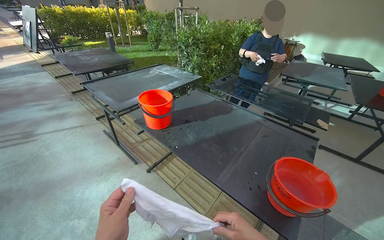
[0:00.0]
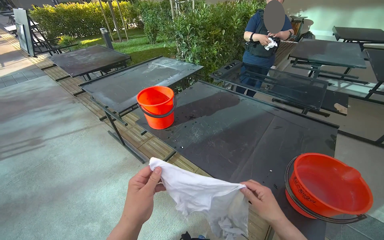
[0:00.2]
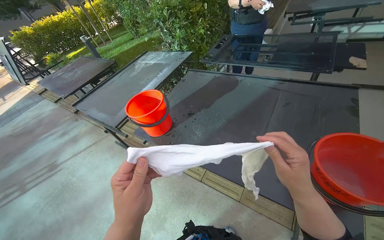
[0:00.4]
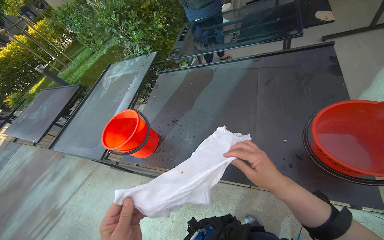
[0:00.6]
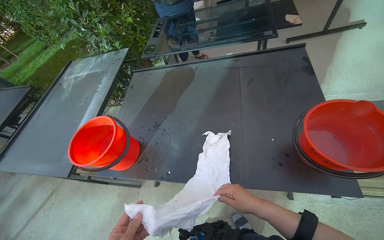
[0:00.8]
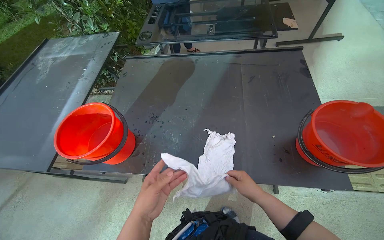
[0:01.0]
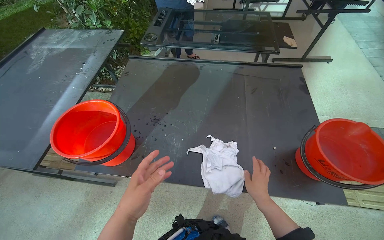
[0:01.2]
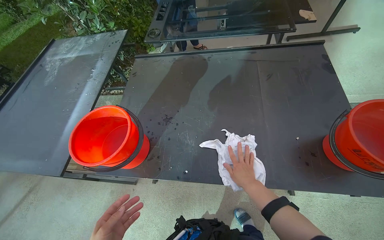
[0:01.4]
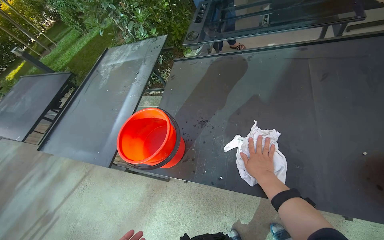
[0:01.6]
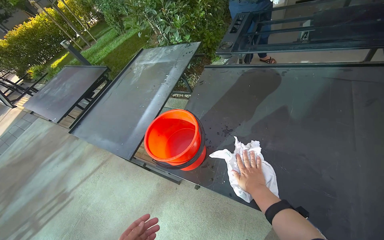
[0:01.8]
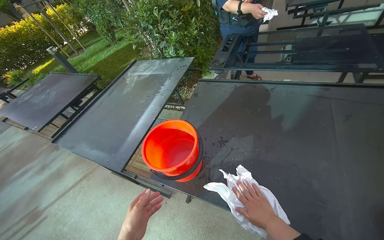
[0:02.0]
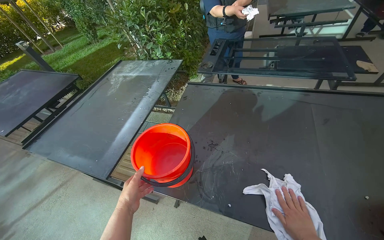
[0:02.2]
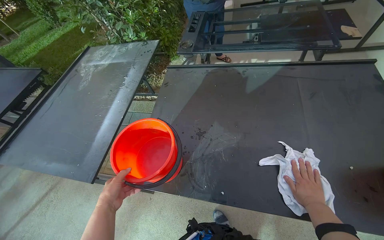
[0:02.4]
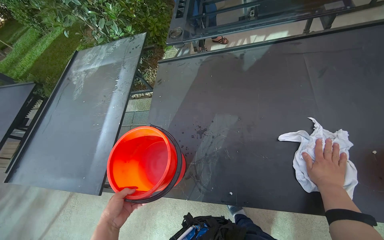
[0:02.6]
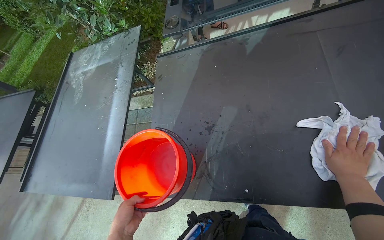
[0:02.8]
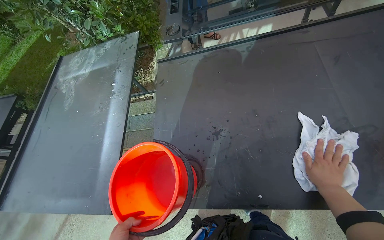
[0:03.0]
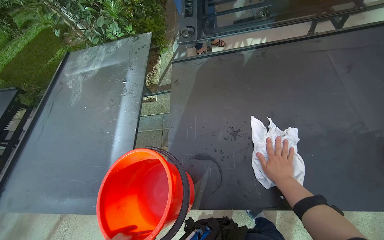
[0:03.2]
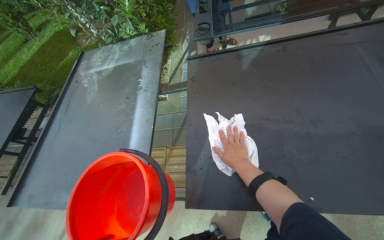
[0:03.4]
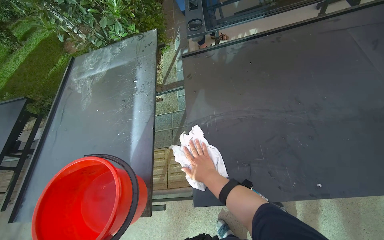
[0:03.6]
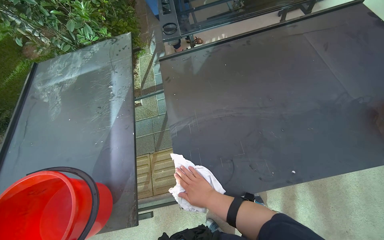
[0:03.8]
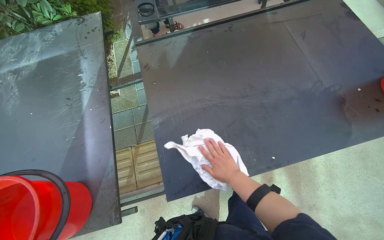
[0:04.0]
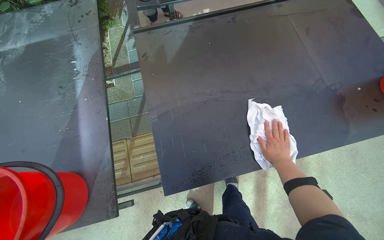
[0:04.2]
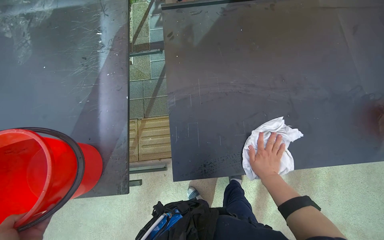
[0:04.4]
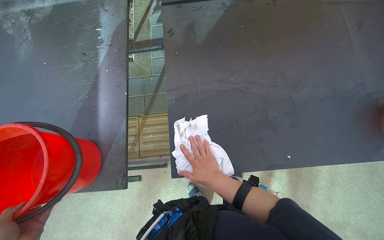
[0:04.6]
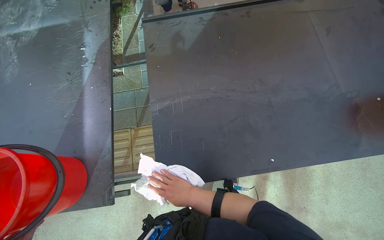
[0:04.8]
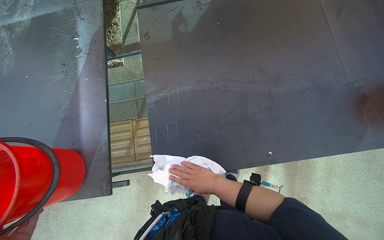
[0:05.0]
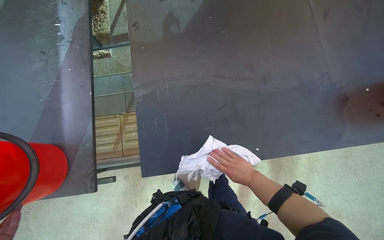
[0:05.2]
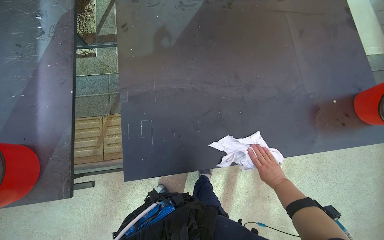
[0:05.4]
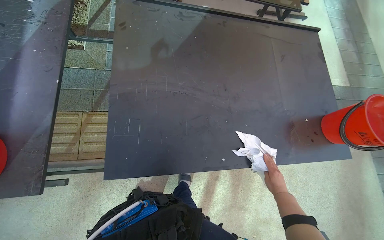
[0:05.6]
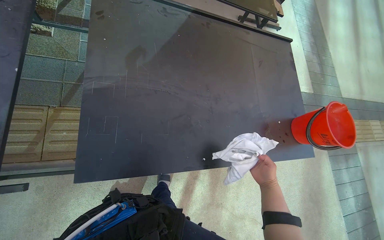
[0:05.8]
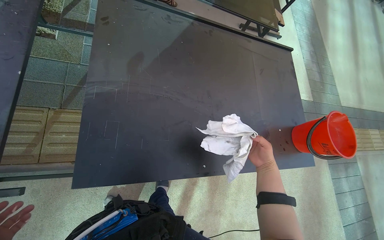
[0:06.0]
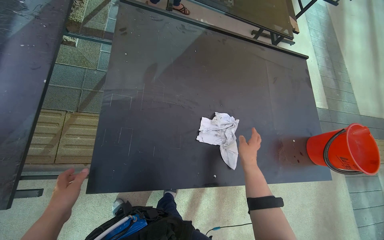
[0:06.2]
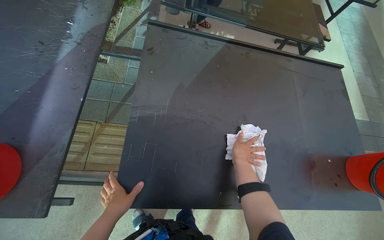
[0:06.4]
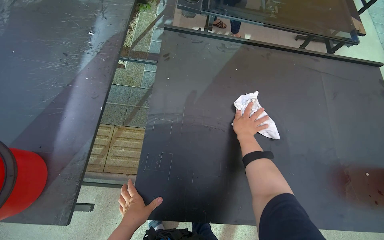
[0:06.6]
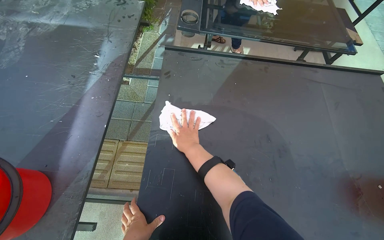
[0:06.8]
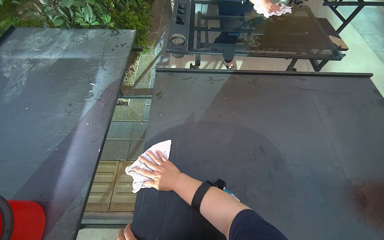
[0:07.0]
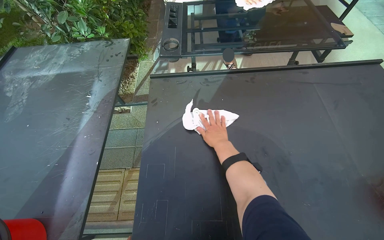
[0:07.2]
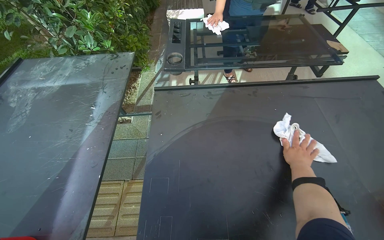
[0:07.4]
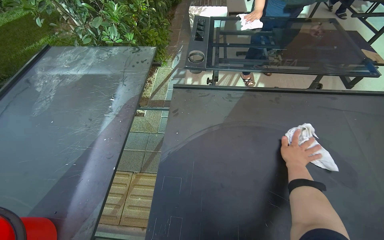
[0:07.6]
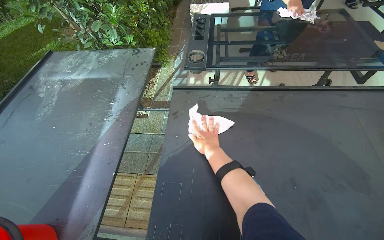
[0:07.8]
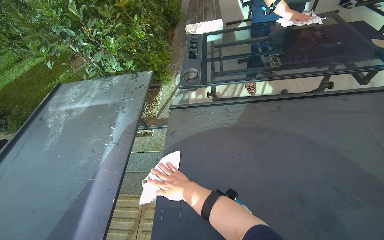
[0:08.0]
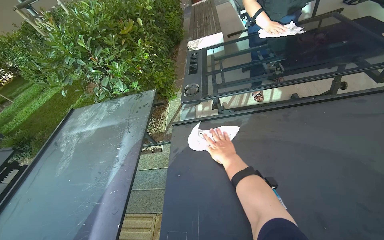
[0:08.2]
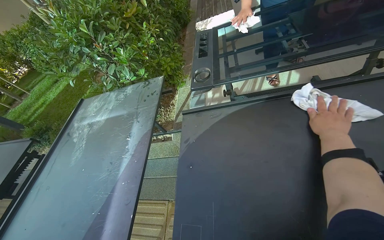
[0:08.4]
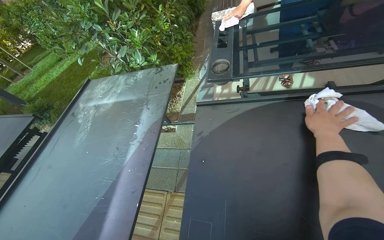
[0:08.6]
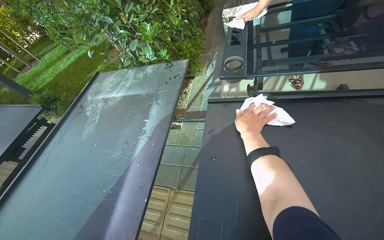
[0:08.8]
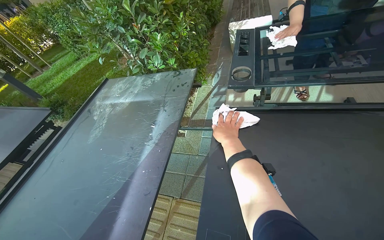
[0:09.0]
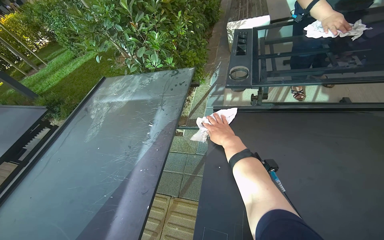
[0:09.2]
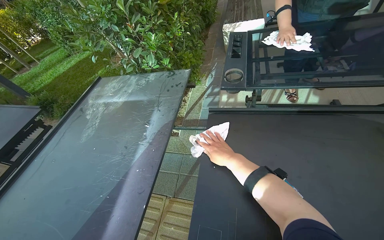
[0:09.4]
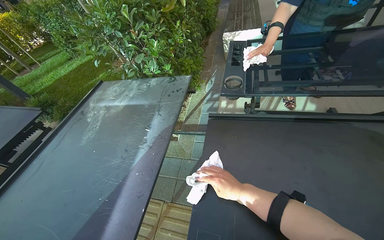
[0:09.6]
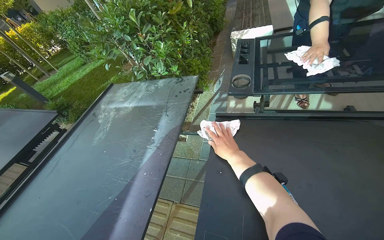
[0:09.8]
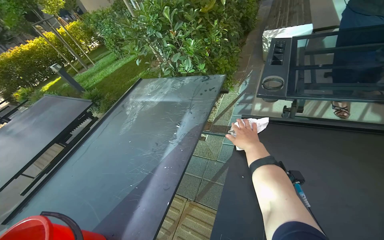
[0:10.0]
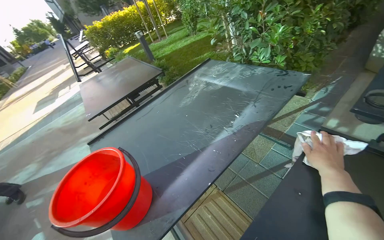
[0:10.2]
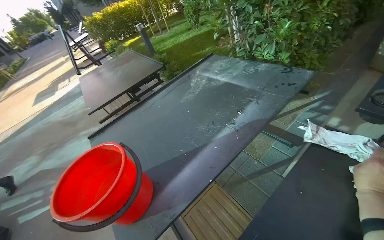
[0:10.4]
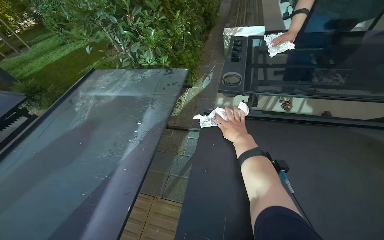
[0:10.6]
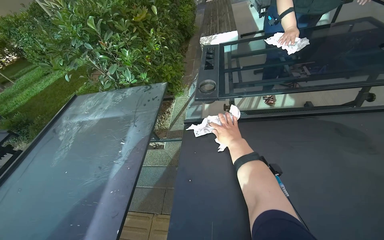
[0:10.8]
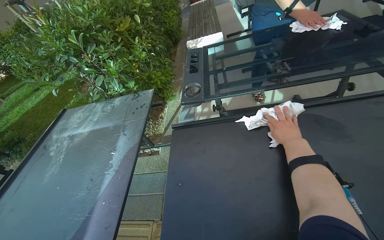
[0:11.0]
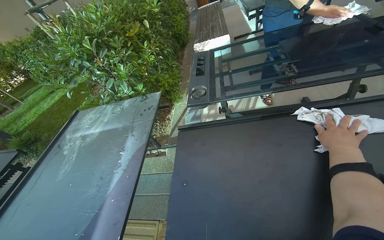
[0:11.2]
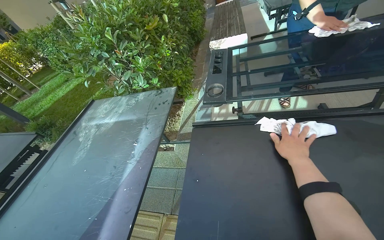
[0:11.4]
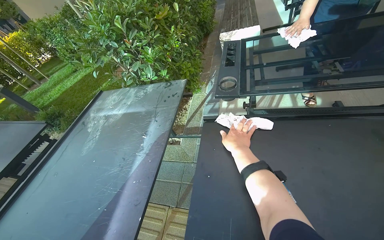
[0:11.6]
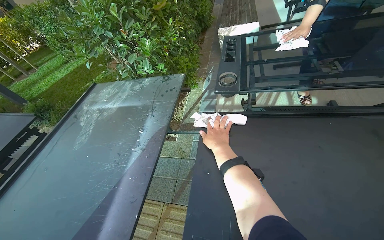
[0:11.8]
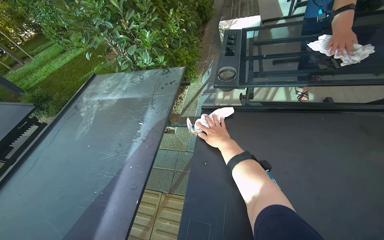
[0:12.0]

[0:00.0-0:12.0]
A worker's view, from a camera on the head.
Job: wiping surfaces.
The whole recording: Wiping table surface. The worker wipes the table surface with a white cloth, occasionally wringing it into a red bucket.
0:00.0 to 0:01.6: The head travels some 60 cm. The camera pitches downward, by roughly 15 degrees. Everything in view rotates some 35 degrees counterclockwise.
0:01.6 to 0:03.0: The right hand goes down the picture and returns, approximately 10 cm each way.
0:03.0 to 0:04.4: The camera is aimed roughly 15 degrees further to the right. The right hand moves left and right over some 30 cm, changing direction 2 times.
0:04.4 to 0:06.0: The view swings roughly 20 degrees to the right. The right hand reaches roughly 15 cm to the left, then returns.
0:06.0 to 0:07.6: The view pans to the left by about 25 degrees. The view tilts approximately 15 degrees upward. The right hand reaches roughly 50 cm to the left, then returns.
0:07.6 to 0:09.0: The camera sweeps to the left, by some 15 degrees. The right hand goes left and right, roughly 40 cm each way, reversing 2 times.
0:09.0 to 0:10.4: The head rotates about 35 degrees to the left.
0:10.4 to 0:12.0: The wearer looks roughly 30 degrees further to the right.

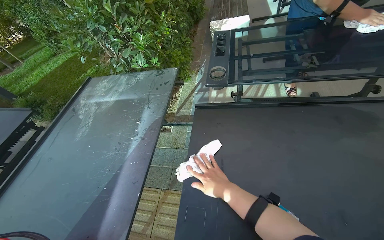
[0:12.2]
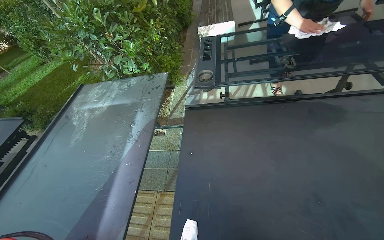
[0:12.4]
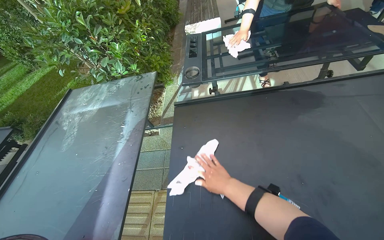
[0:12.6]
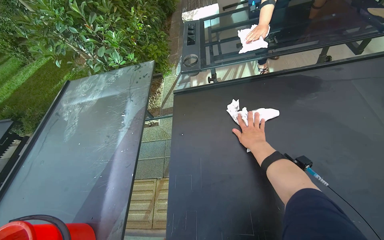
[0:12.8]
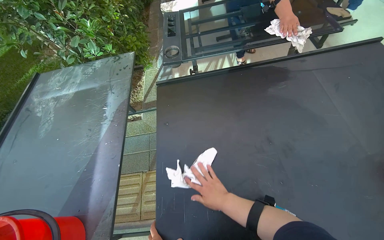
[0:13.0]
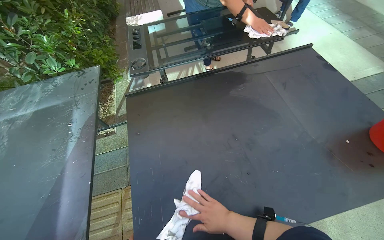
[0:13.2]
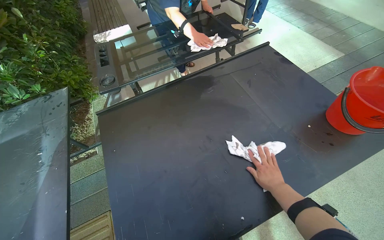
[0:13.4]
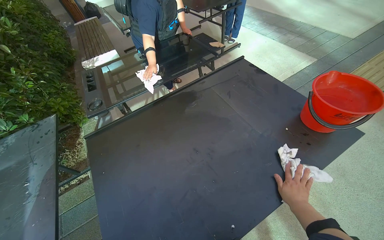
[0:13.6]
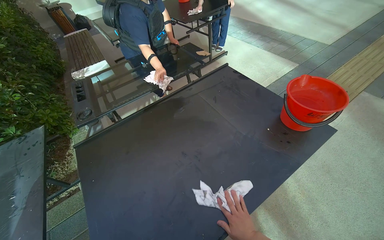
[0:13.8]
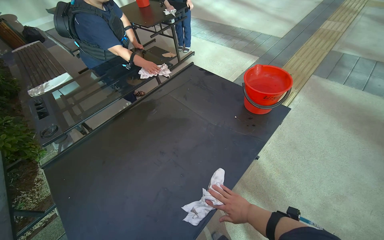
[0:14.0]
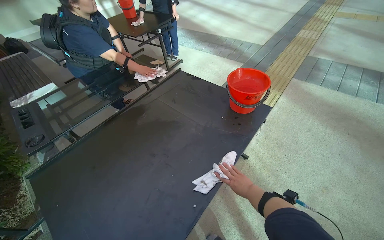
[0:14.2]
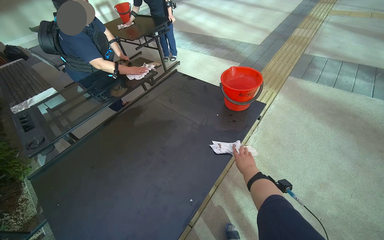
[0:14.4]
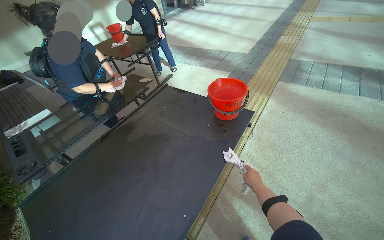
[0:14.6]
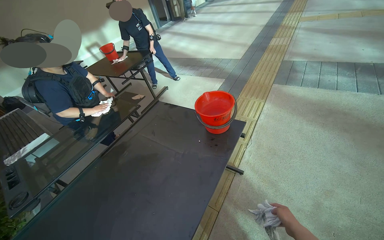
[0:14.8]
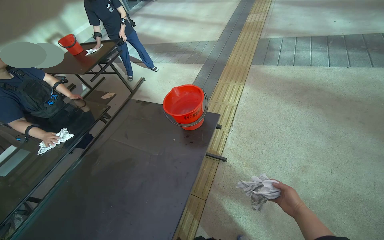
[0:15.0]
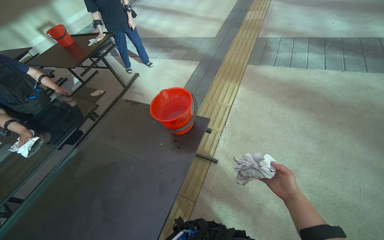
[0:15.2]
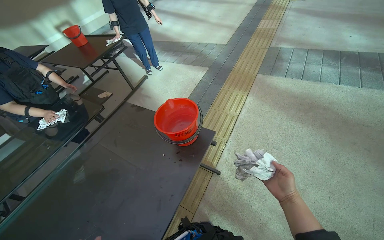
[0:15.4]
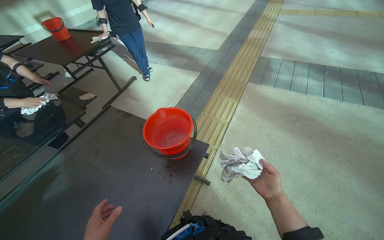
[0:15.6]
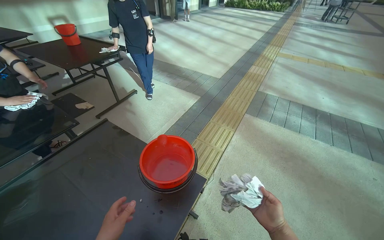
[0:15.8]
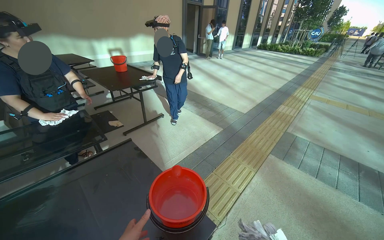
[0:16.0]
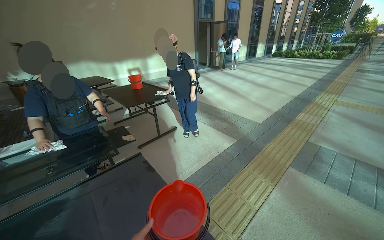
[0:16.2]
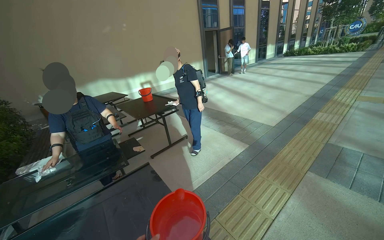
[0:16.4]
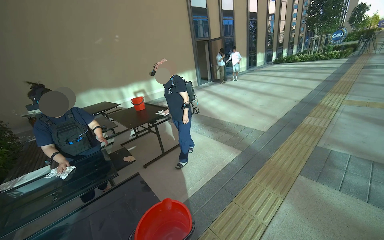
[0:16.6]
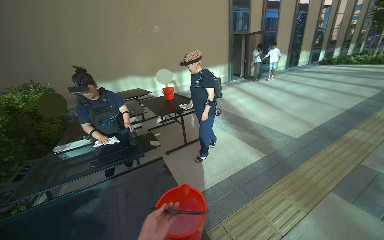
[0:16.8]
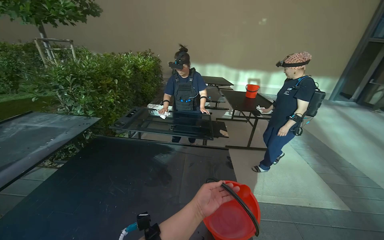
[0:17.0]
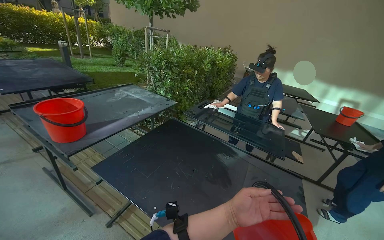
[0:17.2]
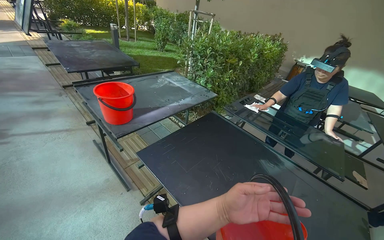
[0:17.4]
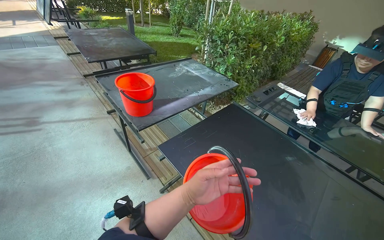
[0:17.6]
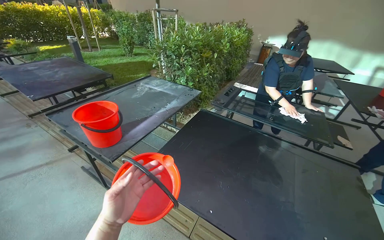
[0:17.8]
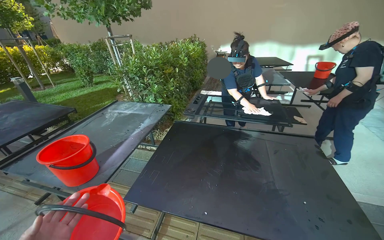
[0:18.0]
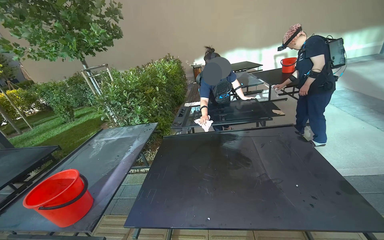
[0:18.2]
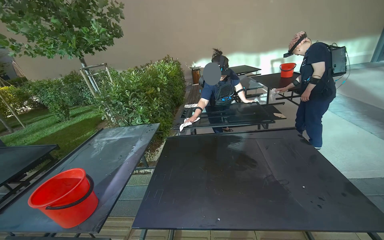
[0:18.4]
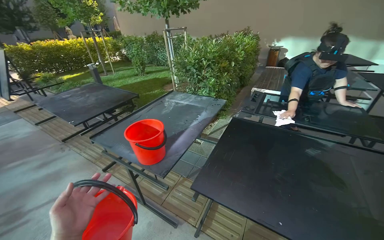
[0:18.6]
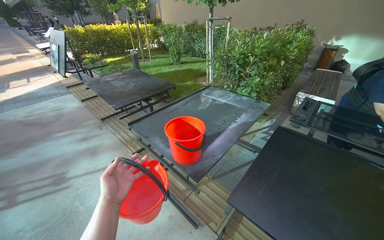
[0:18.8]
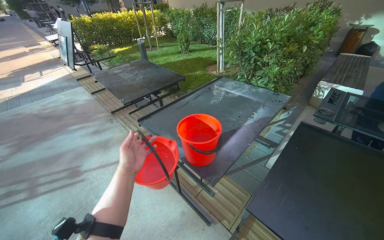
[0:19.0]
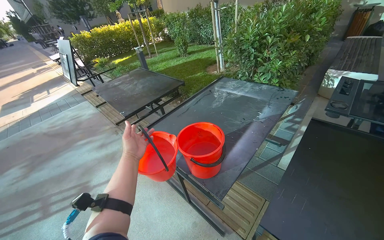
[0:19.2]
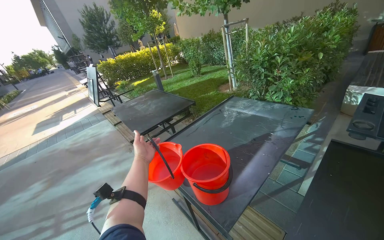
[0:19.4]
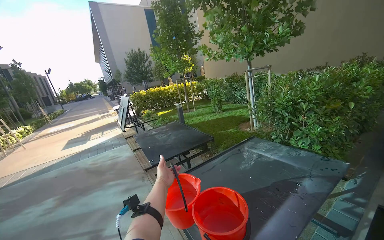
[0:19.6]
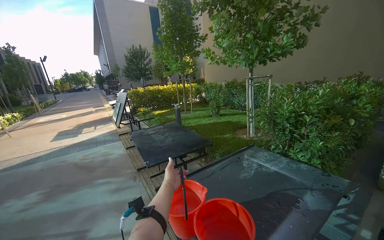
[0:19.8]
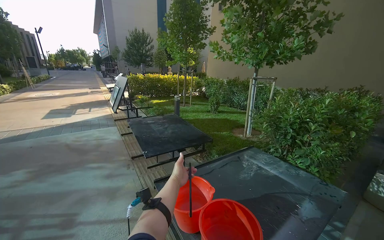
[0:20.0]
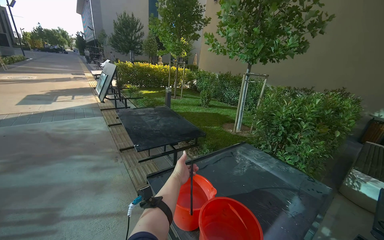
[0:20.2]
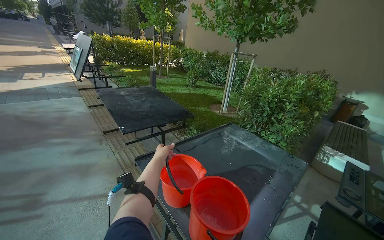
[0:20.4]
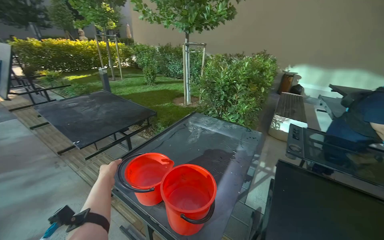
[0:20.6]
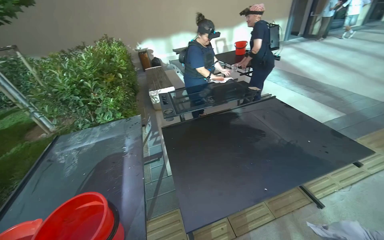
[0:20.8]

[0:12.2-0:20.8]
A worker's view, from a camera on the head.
Job: wiping surfaces.
The whole recording: Wiping table surface. The worker wipes the table surface with a white cloth, occasionally wringing it into a red bucket.
0:12.2 to 0:13.6: The wearer's head swings roughly 40 degrees to the right.
0:13.6 to 0:15.0: The head travels to the right, some 40 cm. The wearer looks about 35 degrees further to the right.
0:15.0 to 0:16.6: The wearer looks roughly 20 degrees further to the left. The wearer looks about 30 degrees further upward.
0:16.6 to 0:18.0: The camera is carried approximately 50 cm. The head turns to the left by approximately 60 degrees.
0:18.0 to 0:19.4: The camera is carried approximately 50 cm. The camera sweeps to the left, by roughly 35 degrees.
0:19.4 to 0:20.8: The head turns to the right by approximately 60 degrees.
